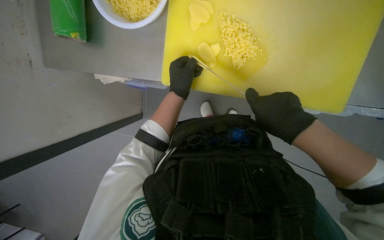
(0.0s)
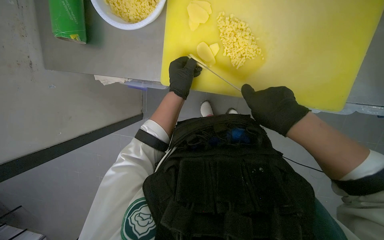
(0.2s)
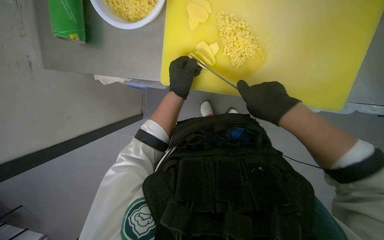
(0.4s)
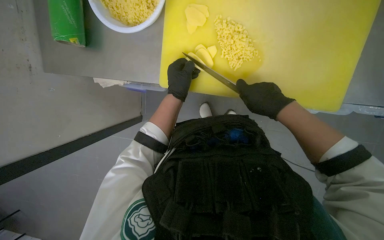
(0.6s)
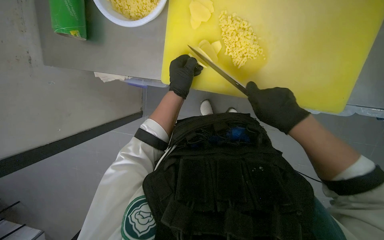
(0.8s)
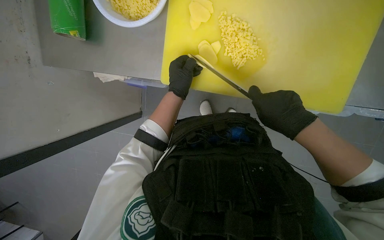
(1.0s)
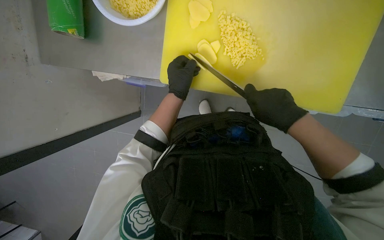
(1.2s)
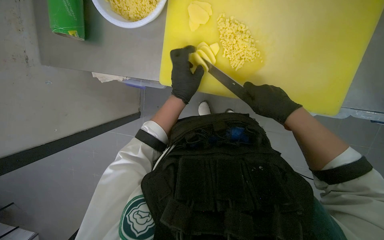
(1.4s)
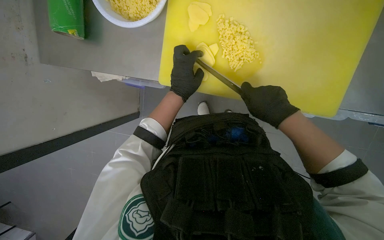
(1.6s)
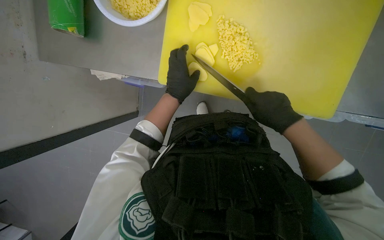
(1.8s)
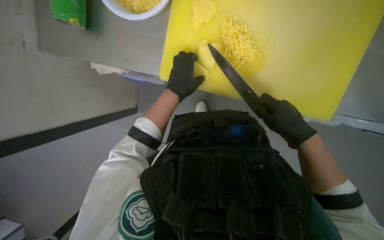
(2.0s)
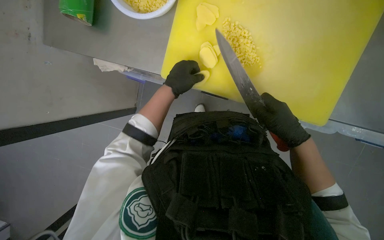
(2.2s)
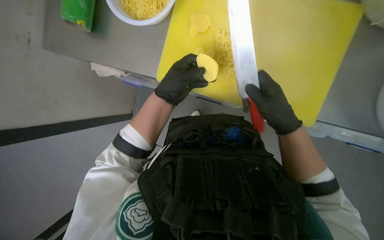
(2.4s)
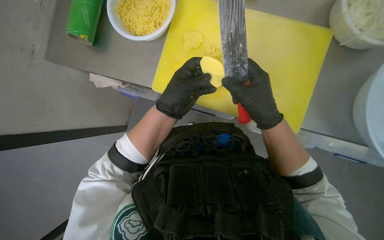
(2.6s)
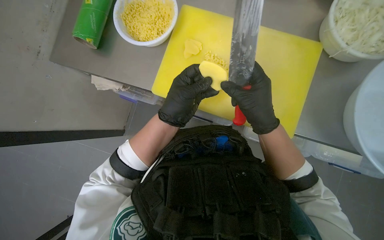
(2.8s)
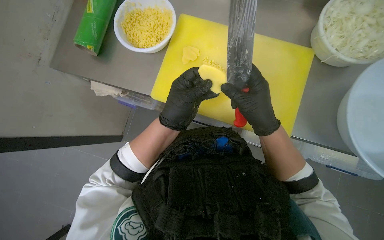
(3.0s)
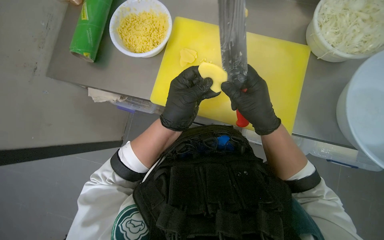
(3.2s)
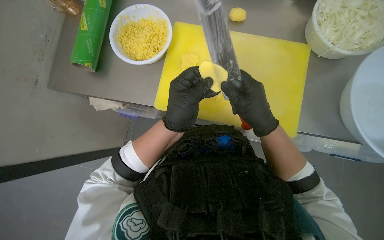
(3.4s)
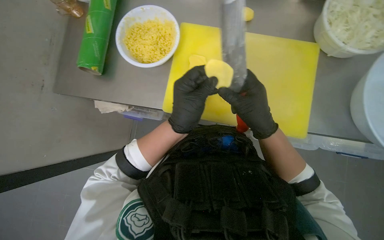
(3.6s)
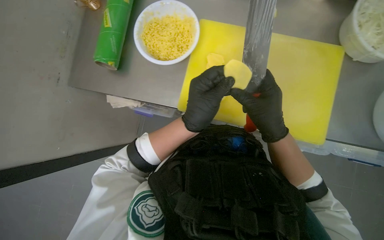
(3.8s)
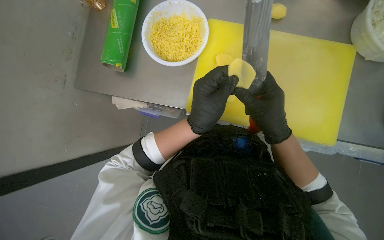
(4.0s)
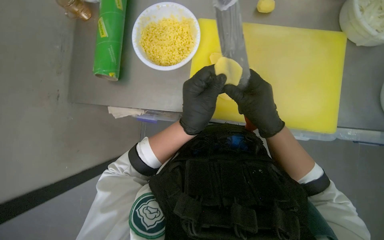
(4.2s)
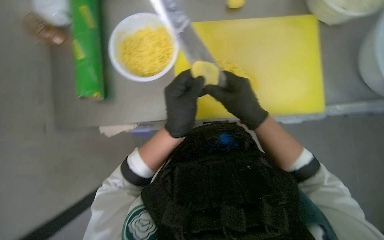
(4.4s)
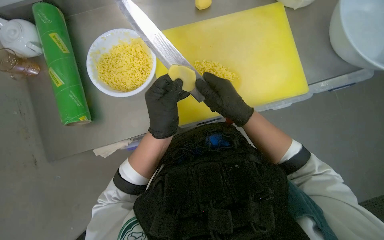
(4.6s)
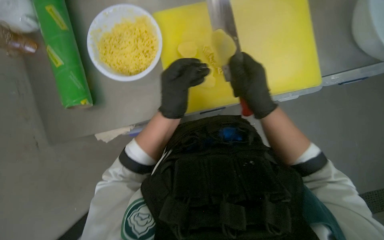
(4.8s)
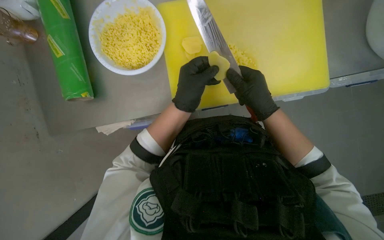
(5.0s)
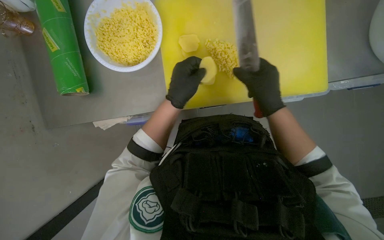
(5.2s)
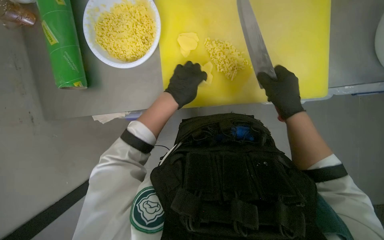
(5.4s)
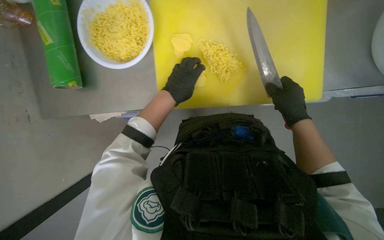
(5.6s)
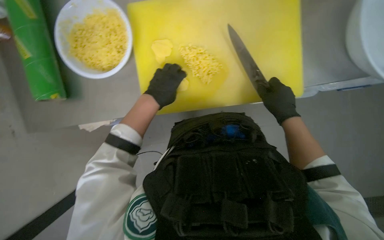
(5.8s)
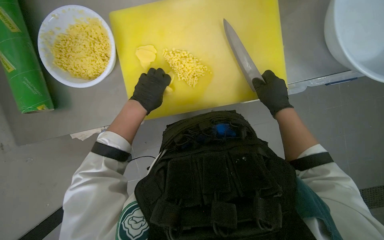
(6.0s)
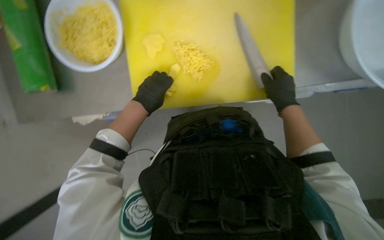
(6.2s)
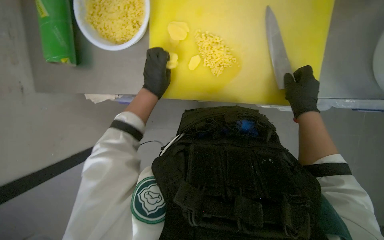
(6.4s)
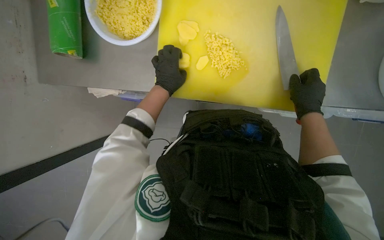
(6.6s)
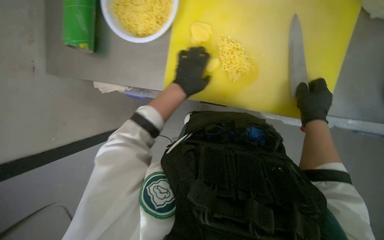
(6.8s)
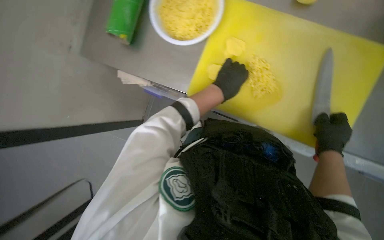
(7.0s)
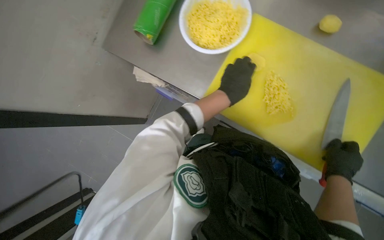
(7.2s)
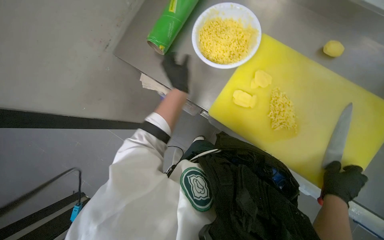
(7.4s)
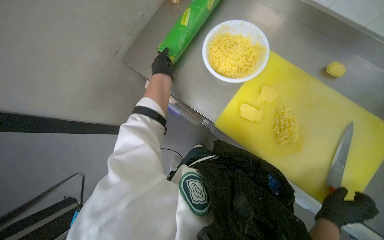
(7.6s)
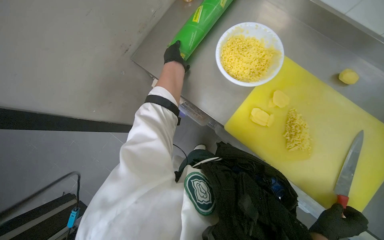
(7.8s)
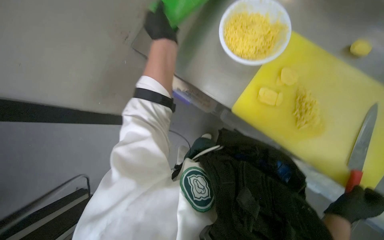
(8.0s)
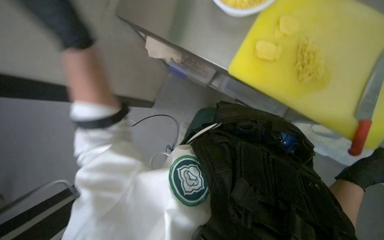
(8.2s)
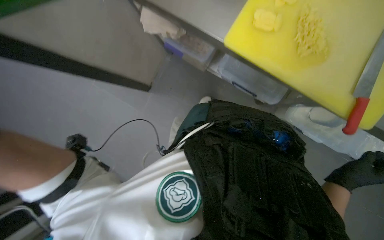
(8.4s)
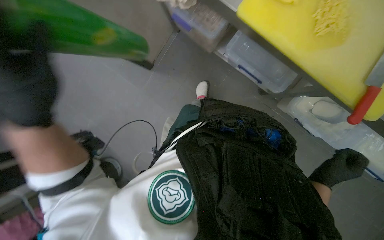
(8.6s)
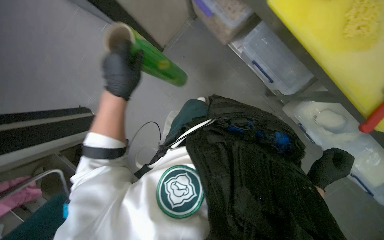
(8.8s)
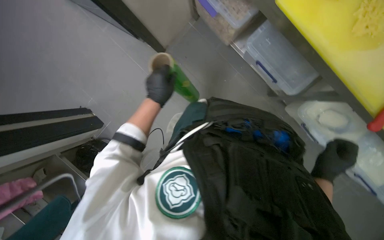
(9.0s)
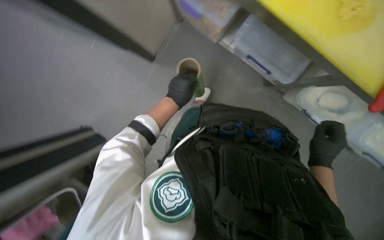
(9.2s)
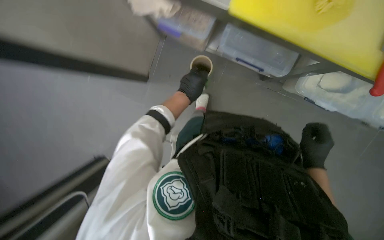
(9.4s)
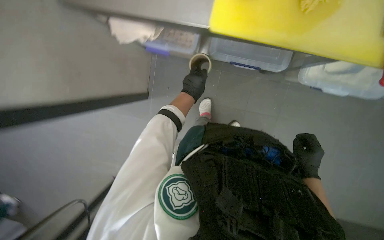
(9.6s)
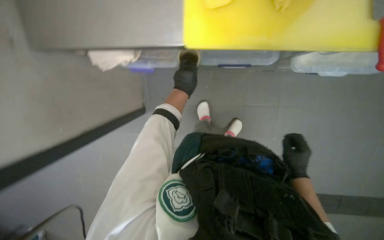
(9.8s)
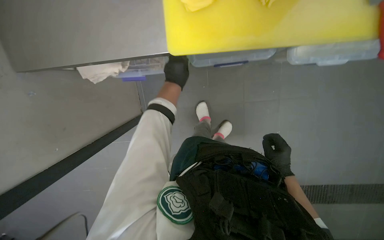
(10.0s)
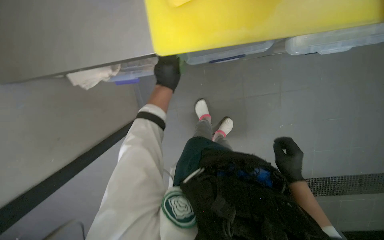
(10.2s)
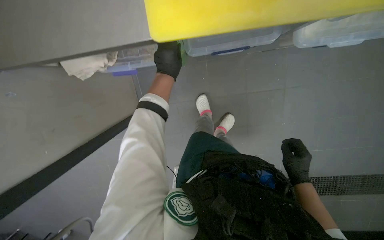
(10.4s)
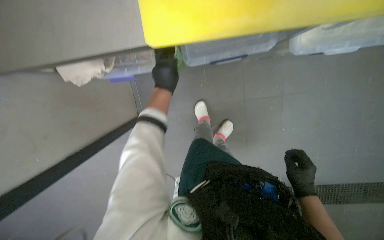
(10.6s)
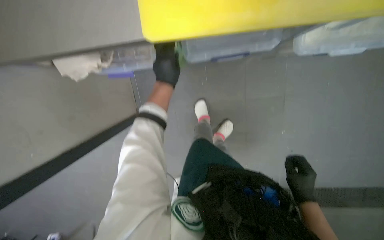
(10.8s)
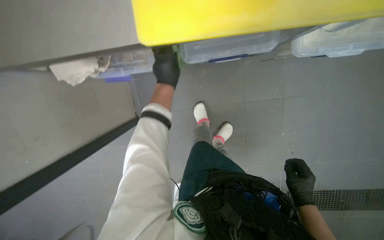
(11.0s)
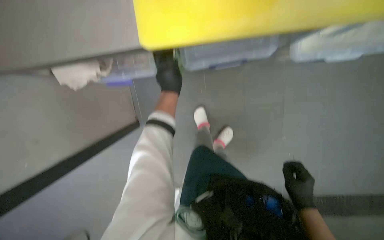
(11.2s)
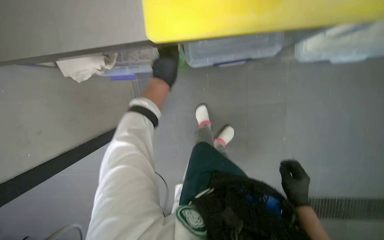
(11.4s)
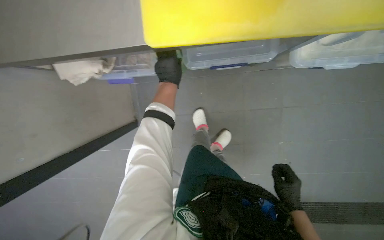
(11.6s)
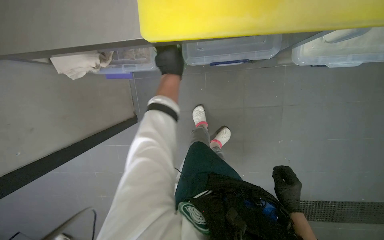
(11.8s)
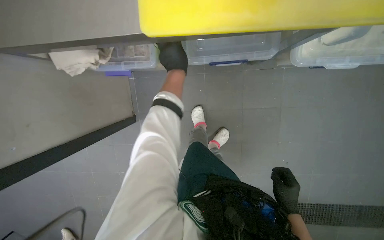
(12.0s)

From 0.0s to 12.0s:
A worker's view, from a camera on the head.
Job: preparing food.
The whole recording: Slicing and dicing potatoes. The worker slices and dices potatoes on a yellow cutting board, then transfers them to a white bowl.
From 0.0s to 1.6s: The hands are busy where they are.
From 1.6s to 3.0s: The view tips upward by roughly 15 degrees. The left hand shifts about 20 cm nearer to the camera and down the picture.
From 4.4s to 6.0s: The left hand travels farther from the camera and up the picture by approximately 15 cm. The right hand goes some 20 cm to the right and farther from the camera.
From 6.0s to 7.6s: The scene turns roughly 50 degrees clockwise in the picture.
From 7.6s to 9.0s: The view tips downward by approximately 15 degrees.
From 9.0s to 10.4s: The scene rotates counterclockwise by about 35 degrees. The left hand goes approximately 30 cm up the picture and to the right. Meanwhile the right hand is displaced farther from the camera by some 15 cm.
From 10.4s to 12.0s: The hands work in one place, with small movements.

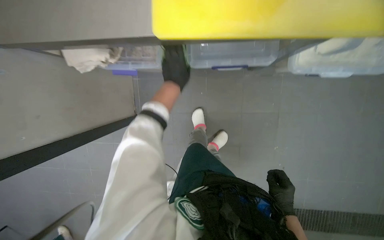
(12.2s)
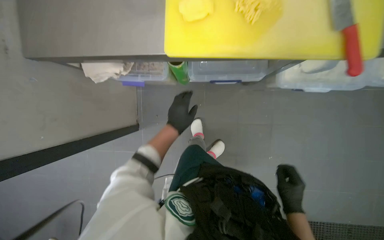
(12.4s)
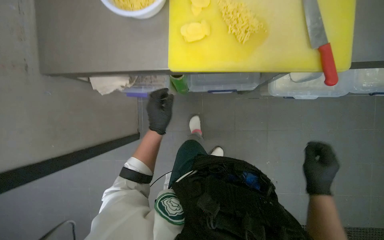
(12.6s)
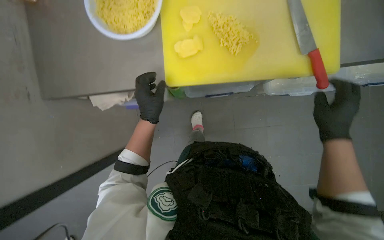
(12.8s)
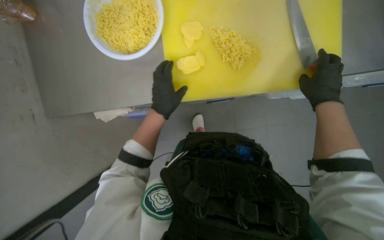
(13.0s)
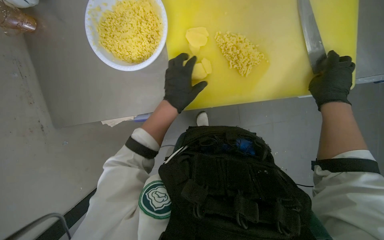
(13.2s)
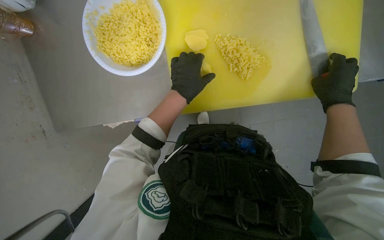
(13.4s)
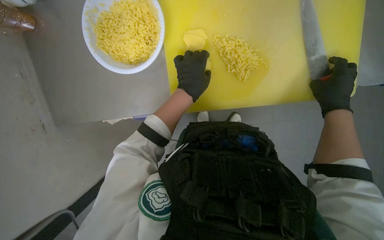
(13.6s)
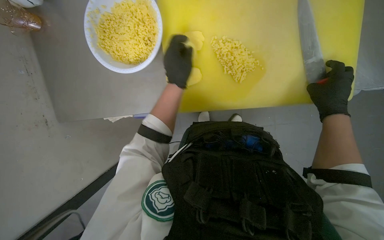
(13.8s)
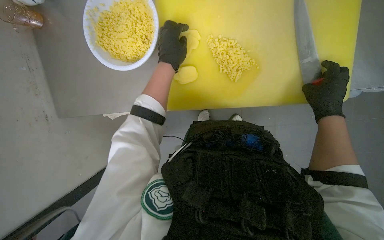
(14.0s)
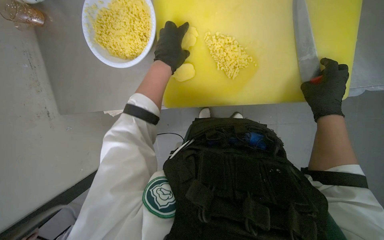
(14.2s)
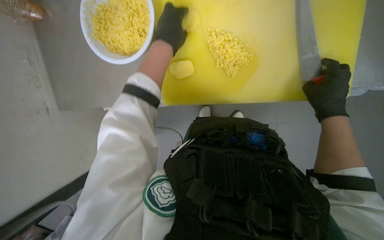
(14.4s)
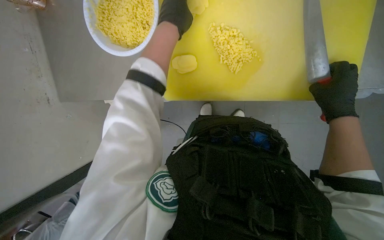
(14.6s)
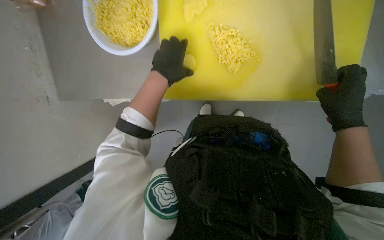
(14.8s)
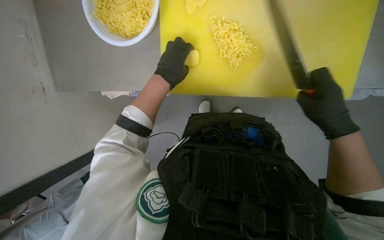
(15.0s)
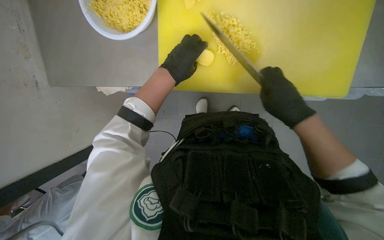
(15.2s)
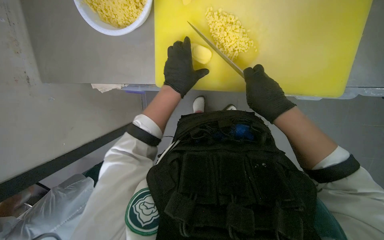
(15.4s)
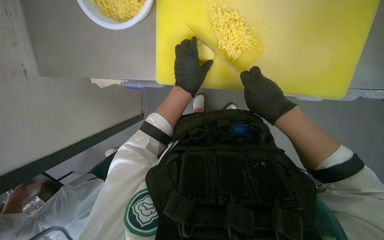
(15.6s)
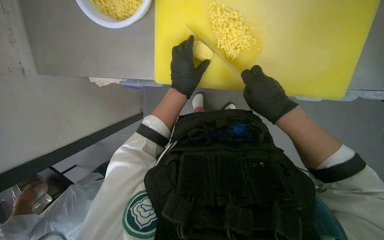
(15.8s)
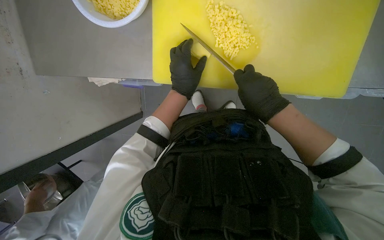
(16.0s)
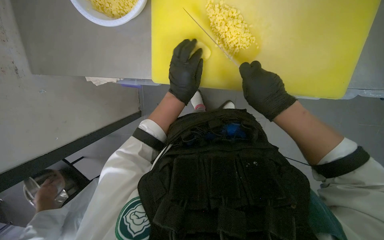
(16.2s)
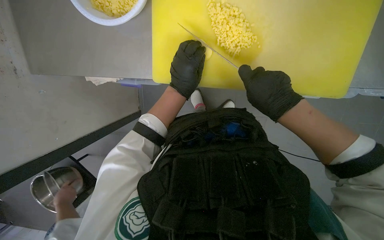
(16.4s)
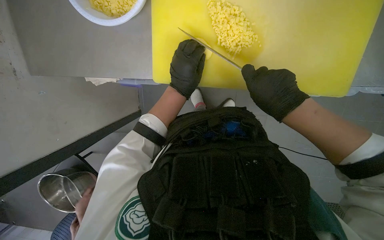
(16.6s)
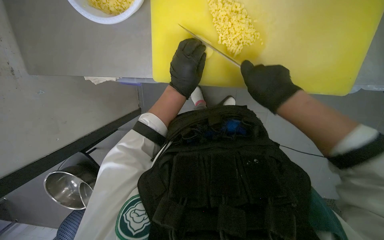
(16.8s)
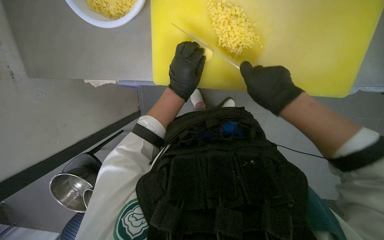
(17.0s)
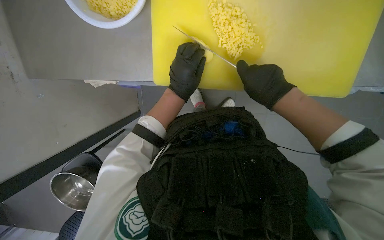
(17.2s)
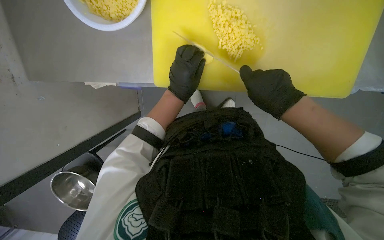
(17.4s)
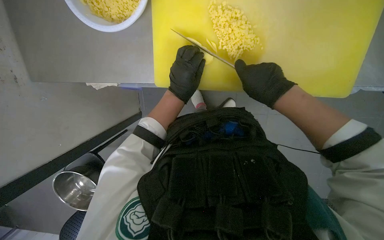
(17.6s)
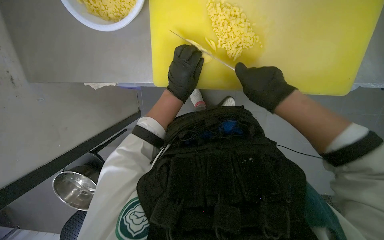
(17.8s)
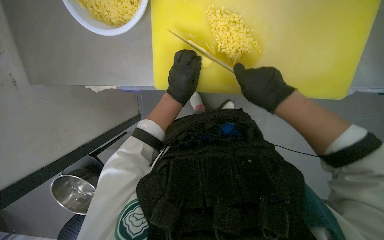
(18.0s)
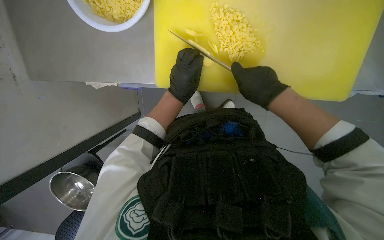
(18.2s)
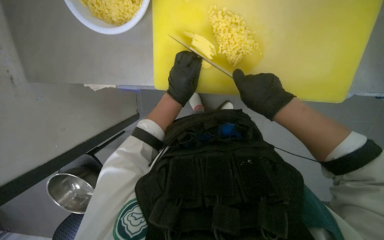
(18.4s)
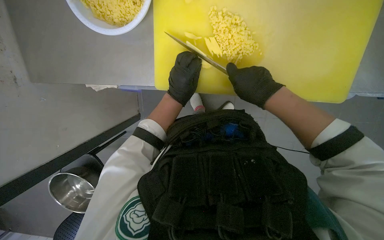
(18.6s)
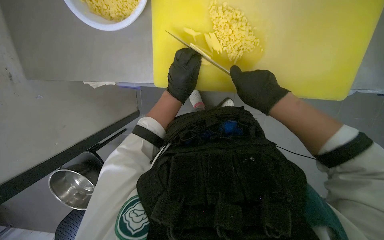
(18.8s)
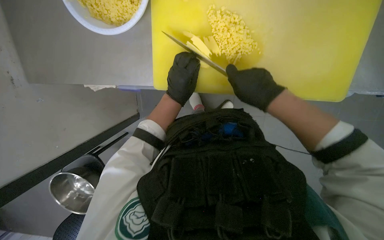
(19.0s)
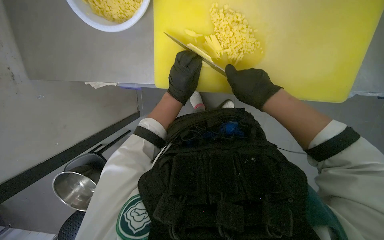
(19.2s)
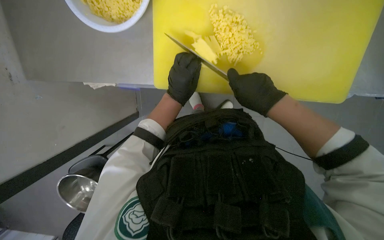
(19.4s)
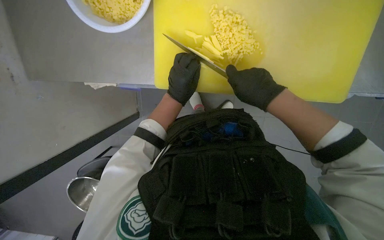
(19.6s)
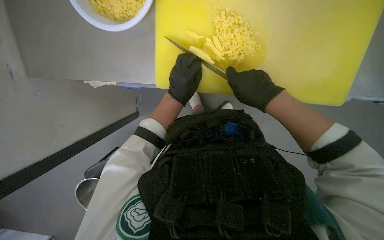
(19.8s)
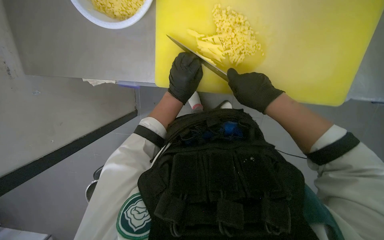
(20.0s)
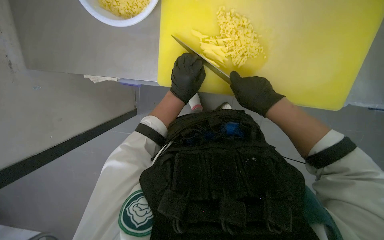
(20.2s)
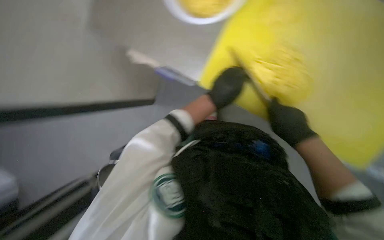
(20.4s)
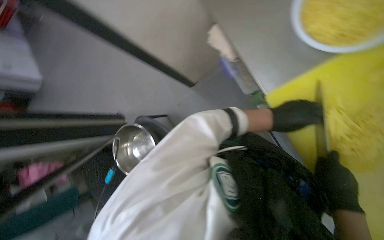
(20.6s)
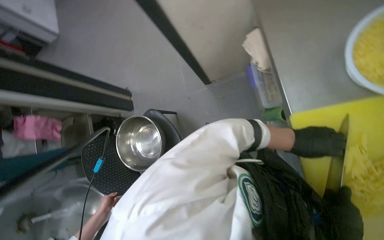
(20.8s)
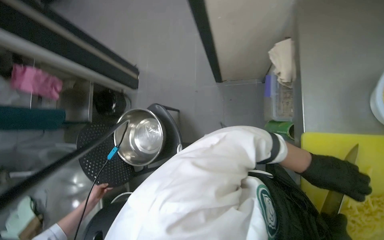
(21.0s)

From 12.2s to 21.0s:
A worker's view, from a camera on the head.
Job: preparing food.
The whole recording: Slicing and dicing potatoes. The worker slices and dices potatoes on a yellow cutting board, then transfers them to a white bowl.
From 12.2s to 13.6s: The right hand moves up the picture and nearer to the camera, some 50 cm. The left hand heads nearer to the camera, covering some 25 cm, and moves about 15 cm down the picture and comes back.
From 13.6s to 15.2s: The left hand travels up the picture and back again, some 10 cm each way.
From 15.2s to 18.0s: The hands stay close to where they were, moving slightly.
From 18.0s to 19.6s: The hands are busy where they are.
From 19.6s to 21.0s: Everything in view rotates about 70 degrees clockwise.
